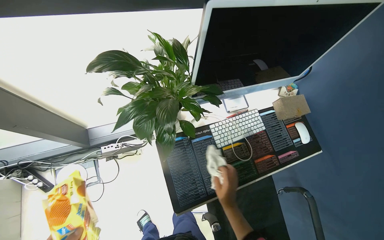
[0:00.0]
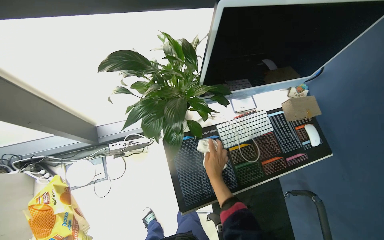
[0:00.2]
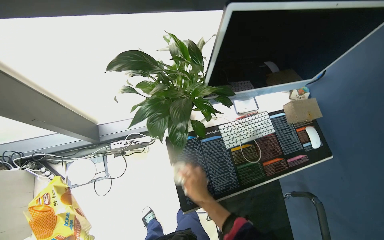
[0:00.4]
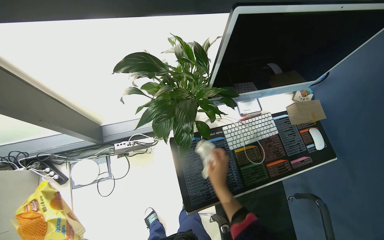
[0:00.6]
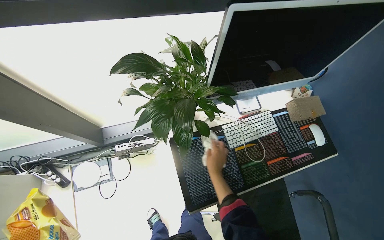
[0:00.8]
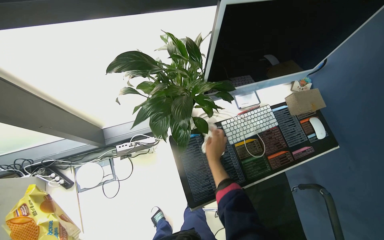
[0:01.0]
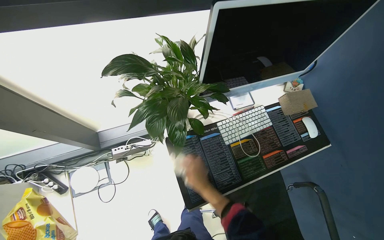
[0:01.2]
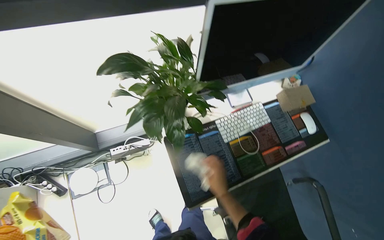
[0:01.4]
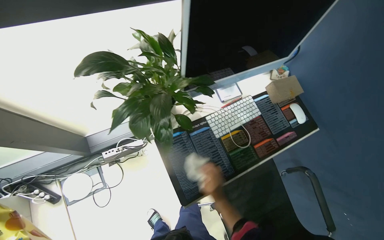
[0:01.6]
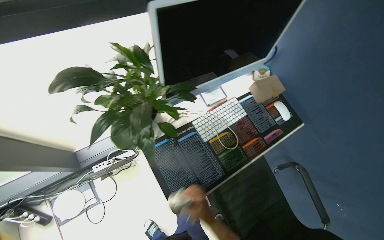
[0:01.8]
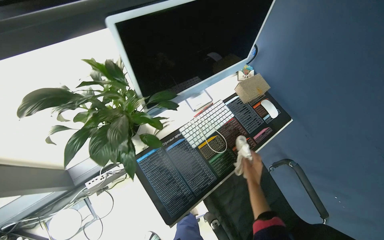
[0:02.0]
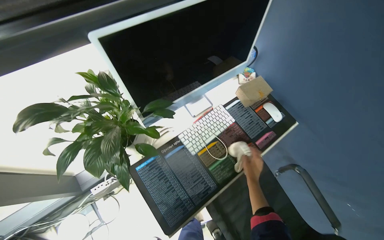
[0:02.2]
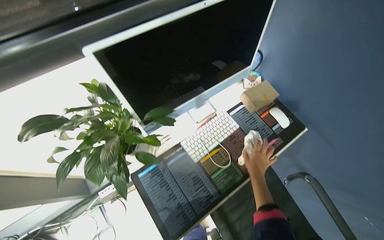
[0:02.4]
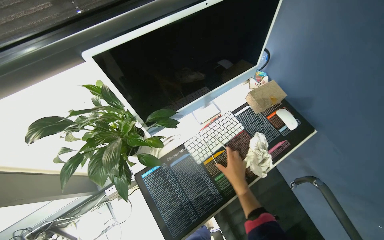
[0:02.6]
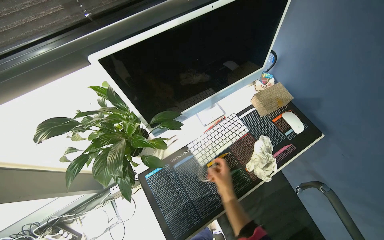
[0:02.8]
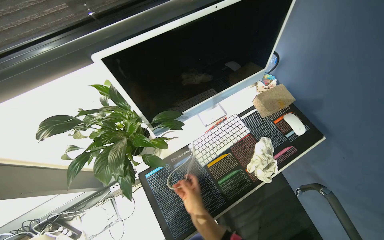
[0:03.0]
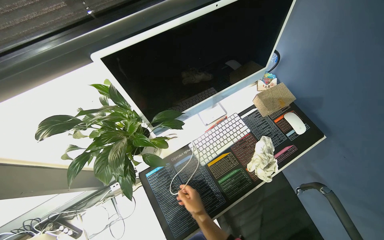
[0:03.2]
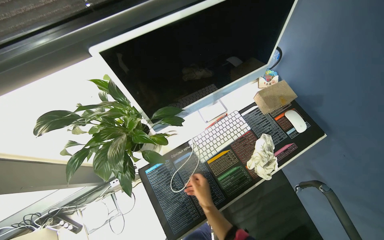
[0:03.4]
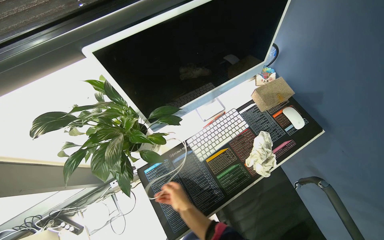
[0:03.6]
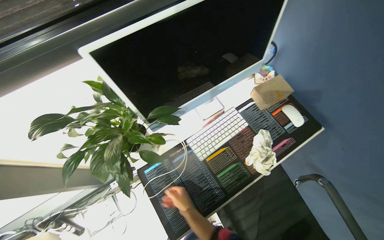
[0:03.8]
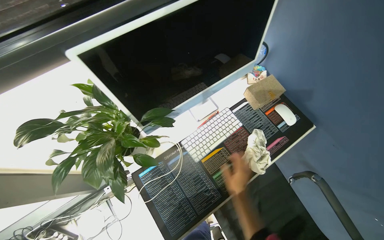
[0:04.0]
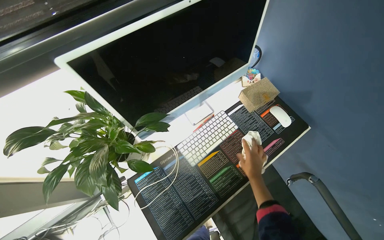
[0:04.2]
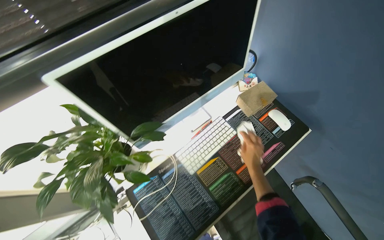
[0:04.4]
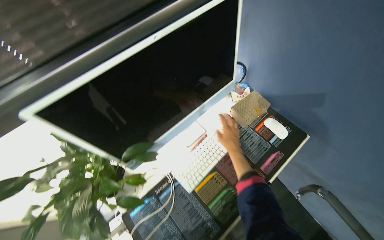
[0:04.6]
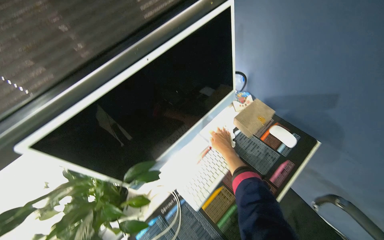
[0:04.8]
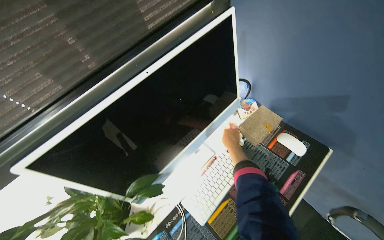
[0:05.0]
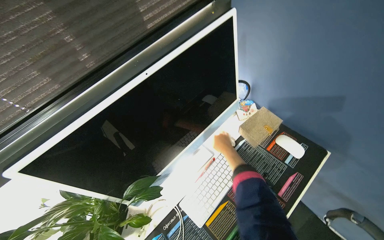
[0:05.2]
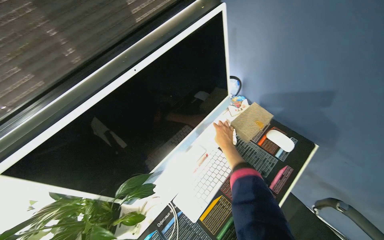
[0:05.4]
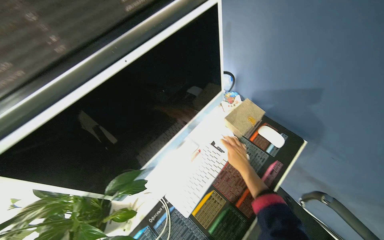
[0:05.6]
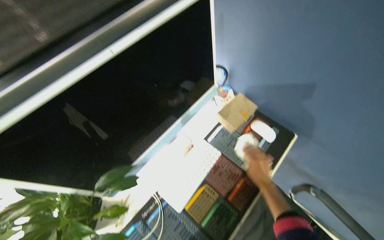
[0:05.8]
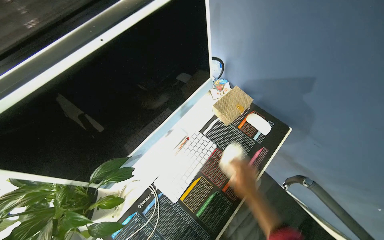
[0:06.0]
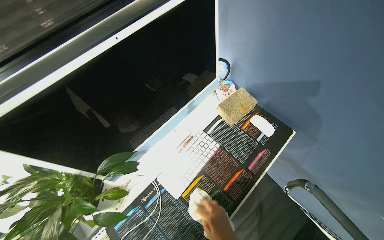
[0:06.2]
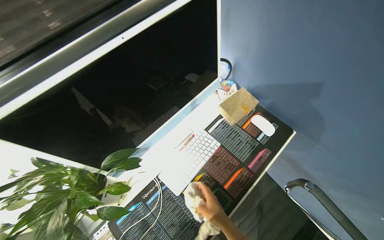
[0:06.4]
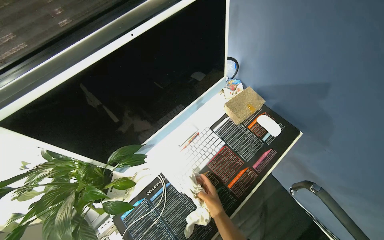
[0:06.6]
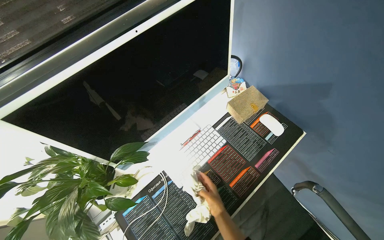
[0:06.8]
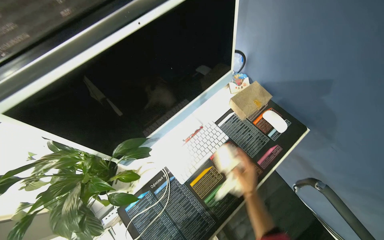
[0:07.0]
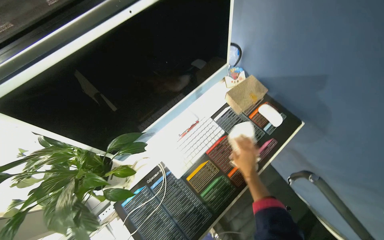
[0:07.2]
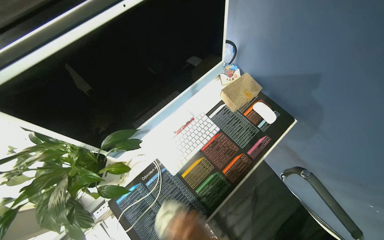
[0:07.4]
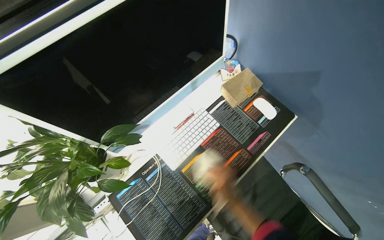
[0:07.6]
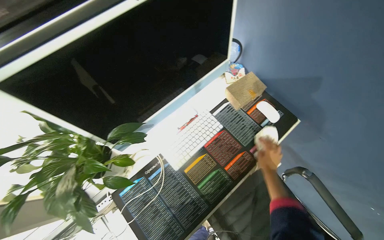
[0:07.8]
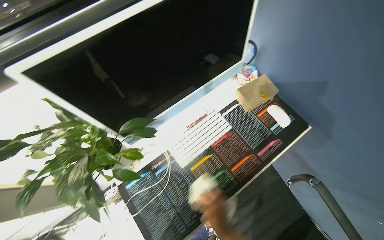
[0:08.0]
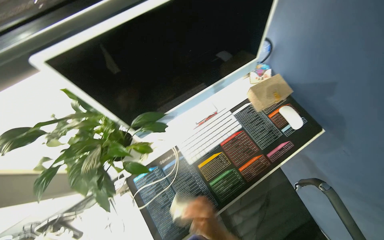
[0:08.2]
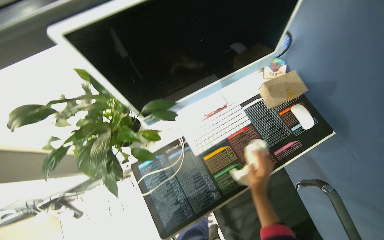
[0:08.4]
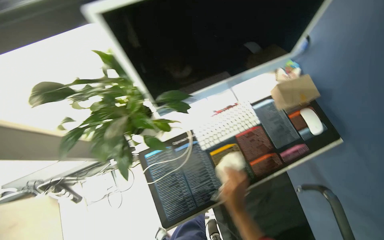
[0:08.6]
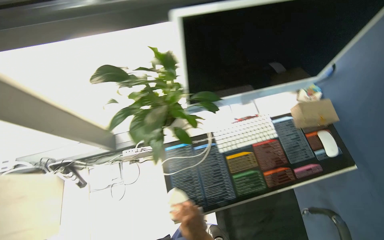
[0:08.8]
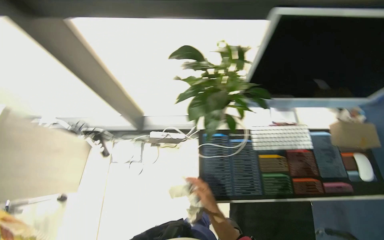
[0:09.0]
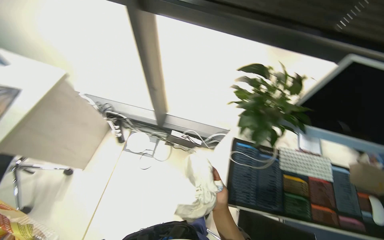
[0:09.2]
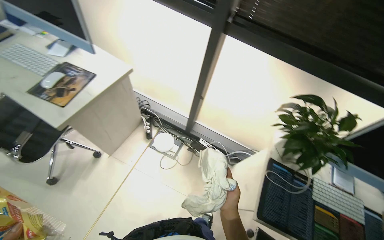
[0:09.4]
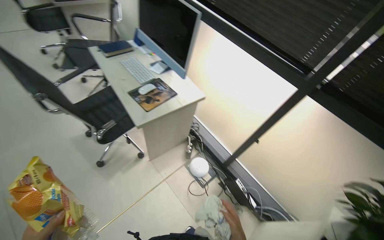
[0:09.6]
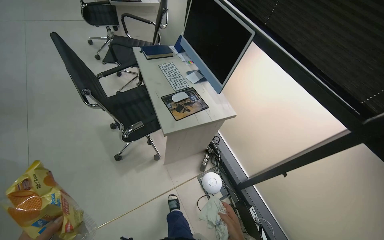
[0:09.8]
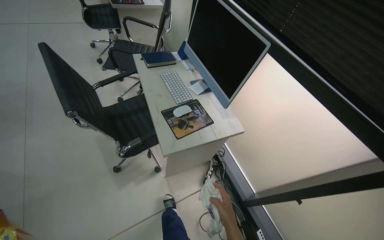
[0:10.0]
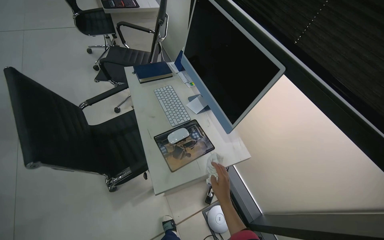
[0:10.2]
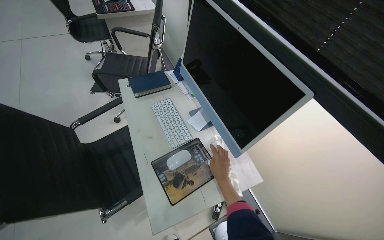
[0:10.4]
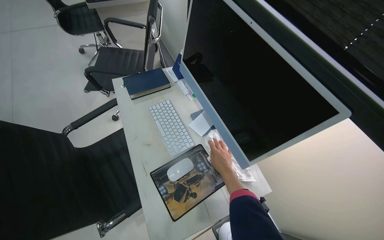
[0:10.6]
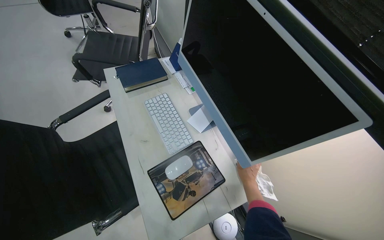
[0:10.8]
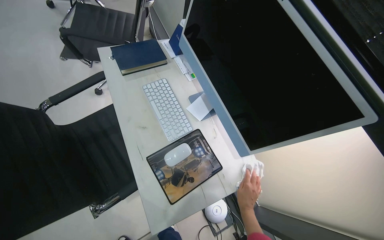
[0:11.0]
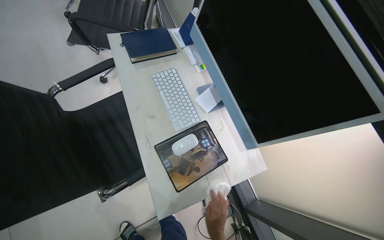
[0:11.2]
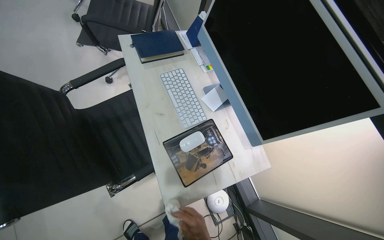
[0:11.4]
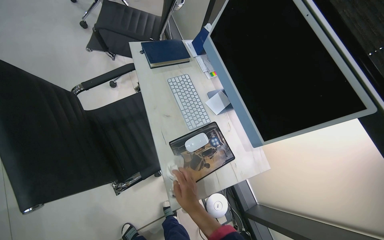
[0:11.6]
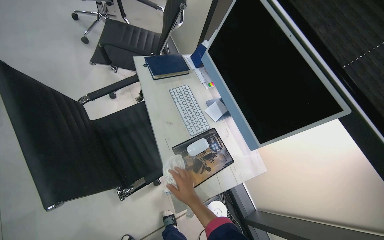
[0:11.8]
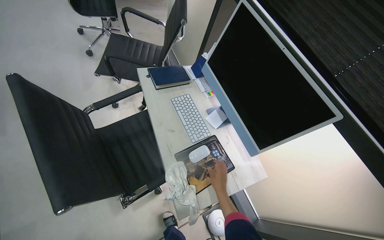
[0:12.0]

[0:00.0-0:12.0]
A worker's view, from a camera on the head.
Job: wiping surfaces.
The whole recording: Wiping office desk surfaces. The worker wipes the surfaces of office desks, including keyboards and mice etc.
0:00.0 to 0:01.6: The right hand goes up the picture and returns, about 15 cm each way.
0:03.0 to 0:04.4: The right hand is displaced to the right and up the picture by approximately 30 cm.
0:06.0 to 0:07.6: The right hand swings left and right, approximately 20 cm each way, with 2 reversals.
0:07.6 to 0:09.0: The wearer's head swings approximately 40 degrees to the left.
0:09.0 to 0:10.4: The head travels roughly 1 m. The head turns to the left by some 60 degrees. The wearer looks some 20 degrees further upward.

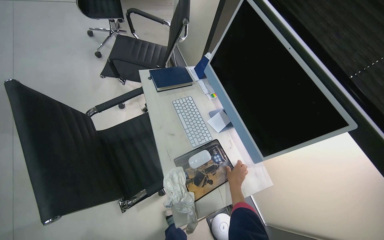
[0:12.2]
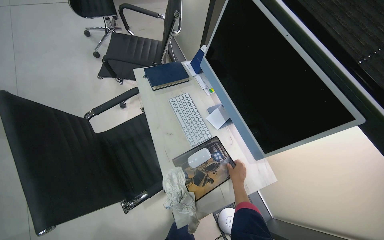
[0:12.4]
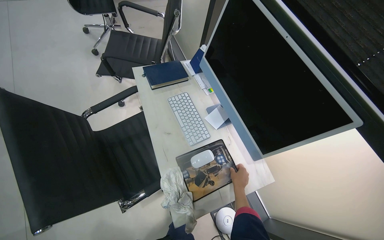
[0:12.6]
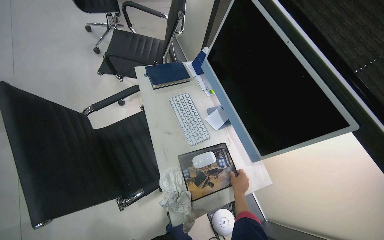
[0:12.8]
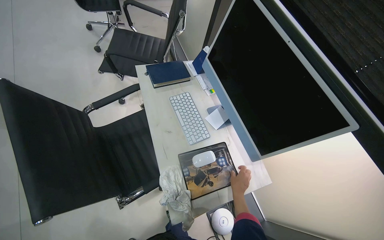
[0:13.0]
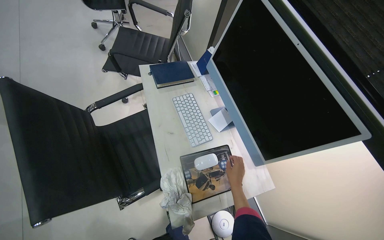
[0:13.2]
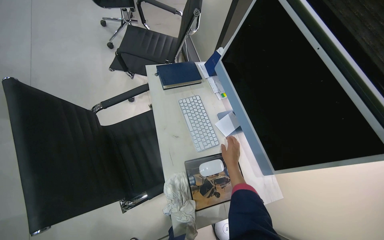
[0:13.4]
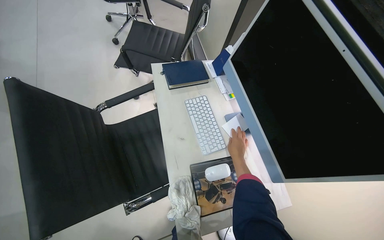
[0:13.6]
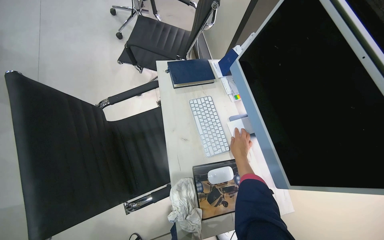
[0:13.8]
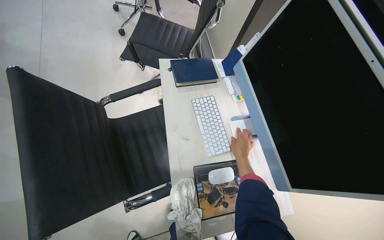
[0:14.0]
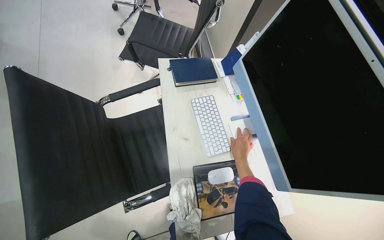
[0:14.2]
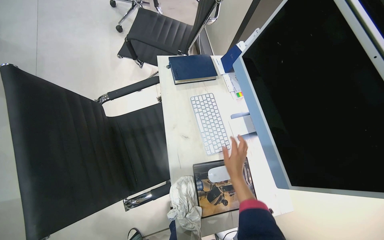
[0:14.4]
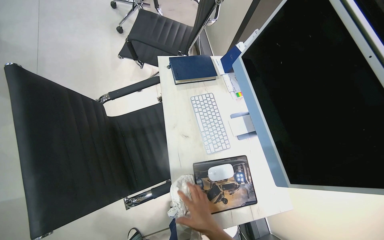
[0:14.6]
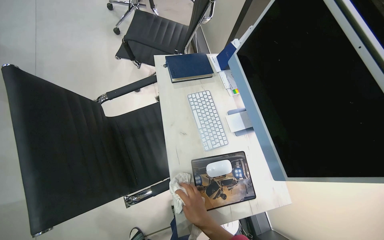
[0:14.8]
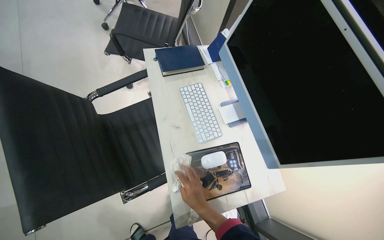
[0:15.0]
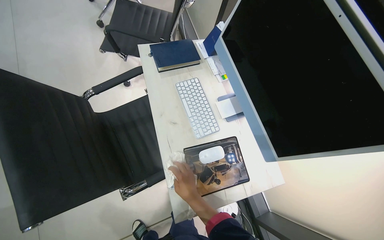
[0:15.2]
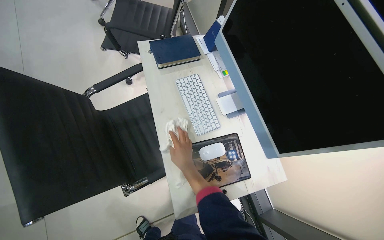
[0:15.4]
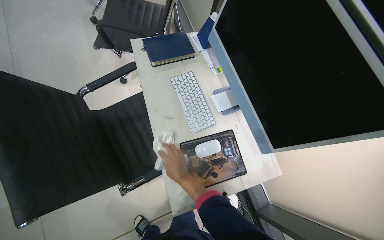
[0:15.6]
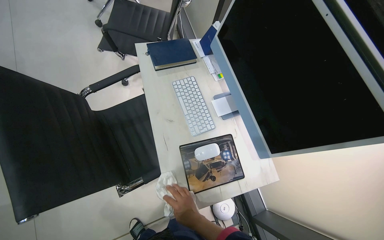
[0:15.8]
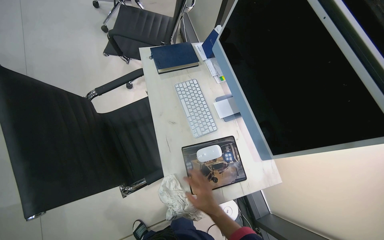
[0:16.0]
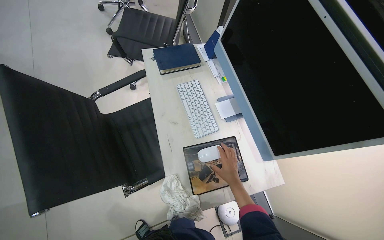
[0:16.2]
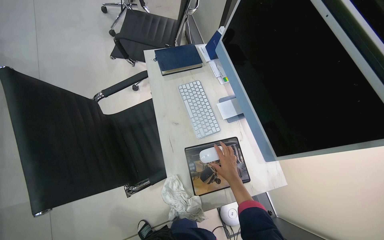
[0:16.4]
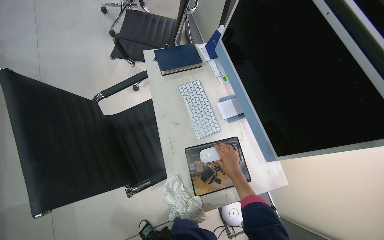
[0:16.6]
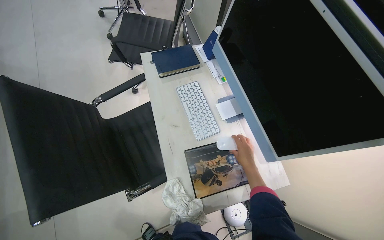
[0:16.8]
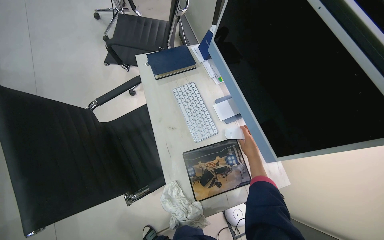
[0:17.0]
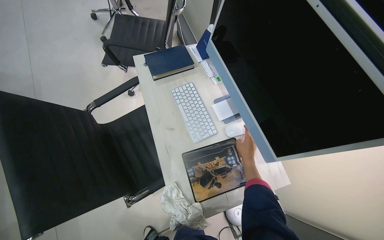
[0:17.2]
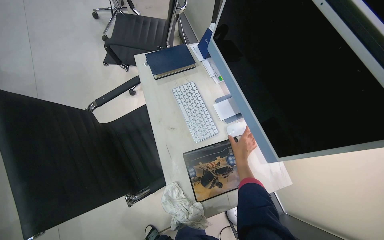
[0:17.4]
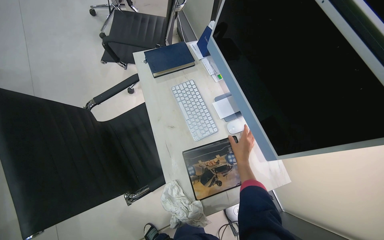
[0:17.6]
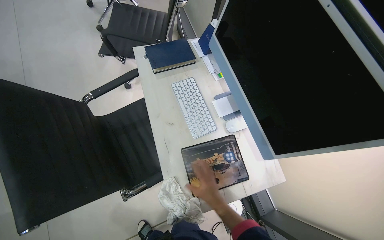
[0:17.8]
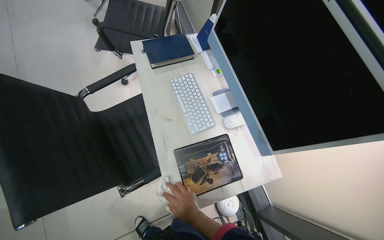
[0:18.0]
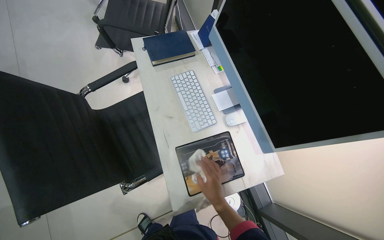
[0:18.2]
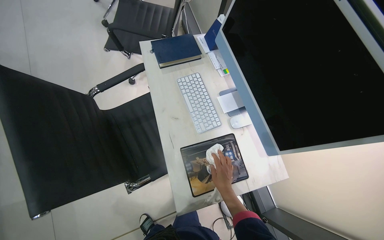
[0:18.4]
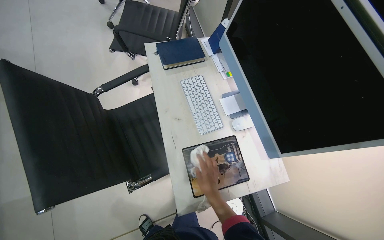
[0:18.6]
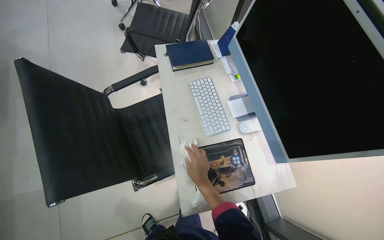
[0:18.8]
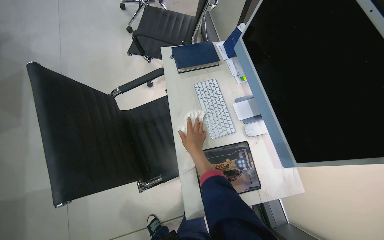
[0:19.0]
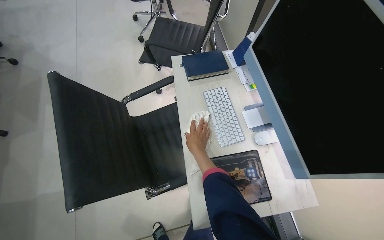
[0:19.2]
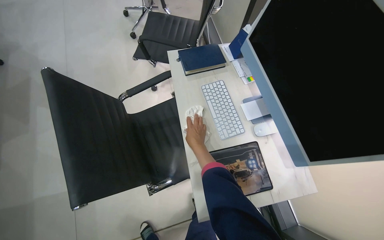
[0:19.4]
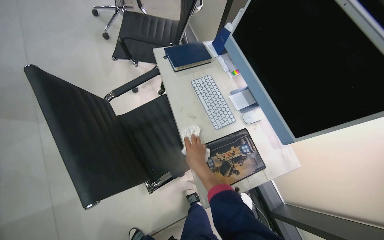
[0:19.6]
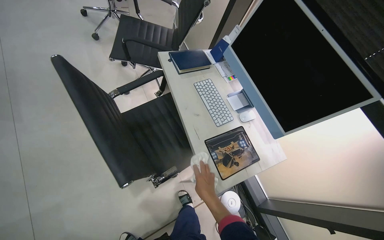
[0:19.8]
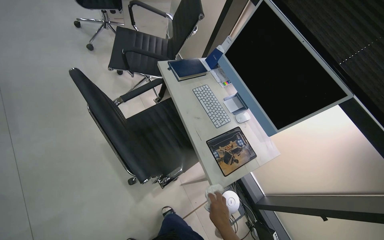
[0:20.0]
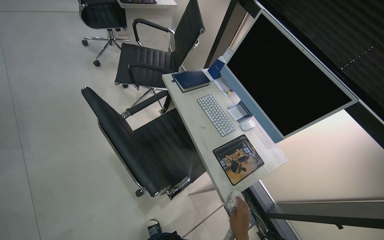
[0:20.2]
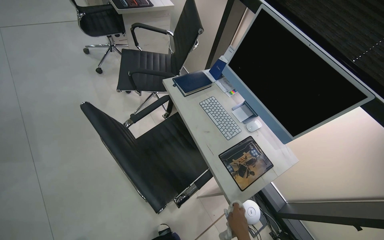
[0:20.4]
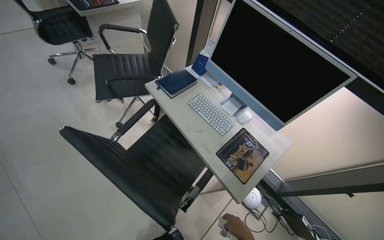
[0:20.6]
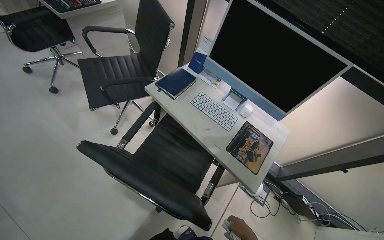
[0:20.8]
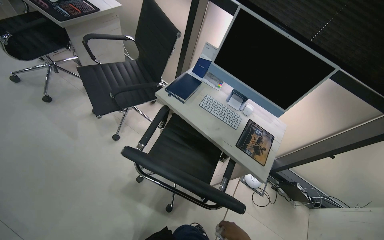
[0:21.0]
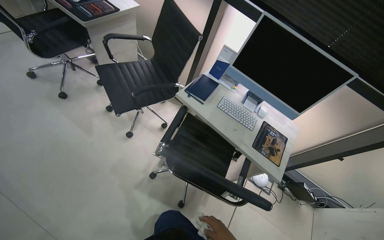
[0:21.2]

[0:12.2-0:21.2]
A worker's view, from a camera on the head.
Job: wiping surfaces.
The whole recording: Wiping office desk surfaces. The worker wipes the surfaces of office desks, including keyboards and mice etc.
0:12.2 to 0:13.8: The right hand heads up the picture, covering approximately 15 cm.
0:13.8 to 0:15.2: The right hand travels down the picture, to the left and nearer to the camera by approximately 30 cm.
0:15.2 to 0:16.6: The right hand is displaced to the right by some 15 cm.
0:16.6 to 0:18.2: The right hand goes left and right, approximately 25 cm each way, reversing 2 times.
0:18.2 to 0:19.8: The right hand moves roughly 25 cm up the picture and comes back.
0:19.8 to 0:21.2: The wearer moves about 50 cm. The wearer looks some 30 degrees further to the right.
